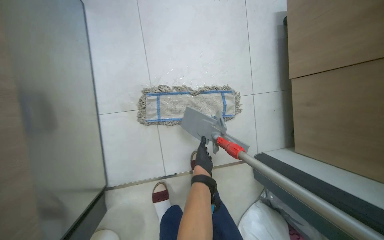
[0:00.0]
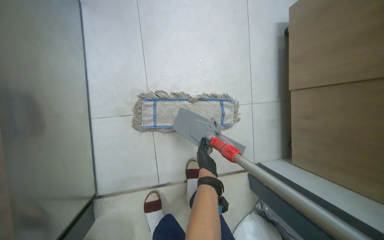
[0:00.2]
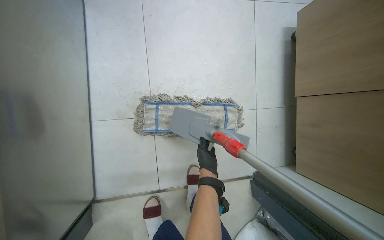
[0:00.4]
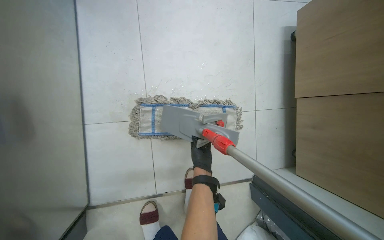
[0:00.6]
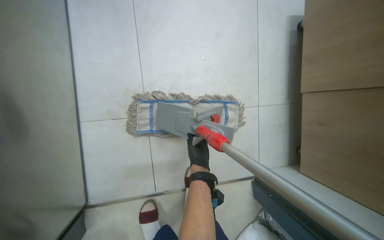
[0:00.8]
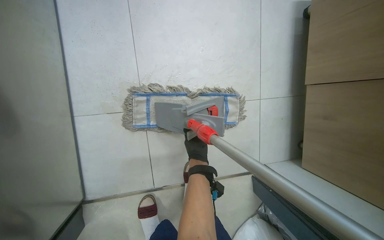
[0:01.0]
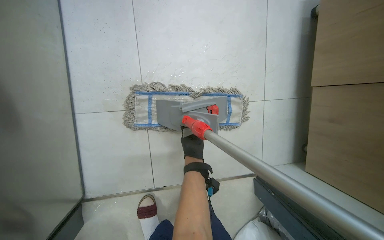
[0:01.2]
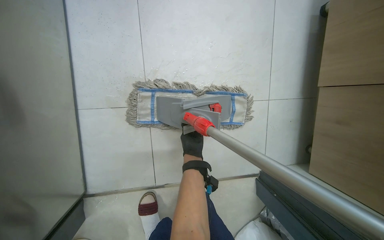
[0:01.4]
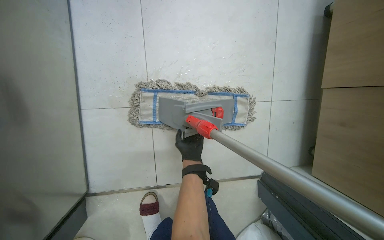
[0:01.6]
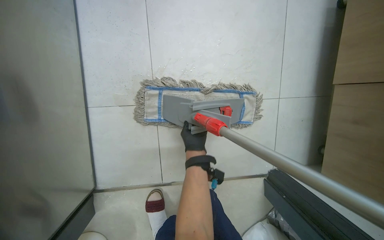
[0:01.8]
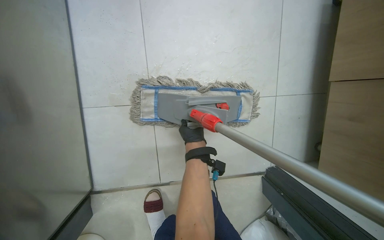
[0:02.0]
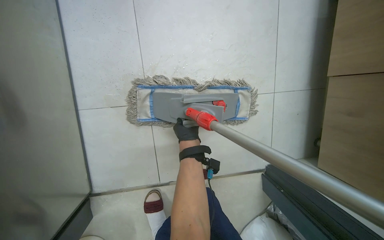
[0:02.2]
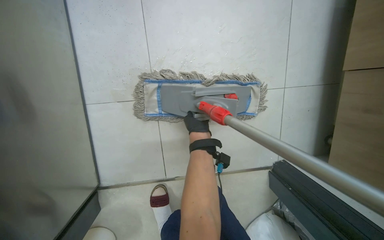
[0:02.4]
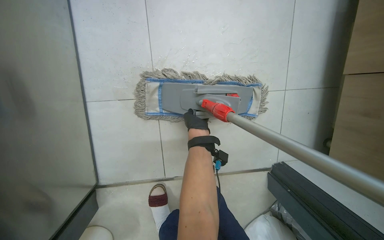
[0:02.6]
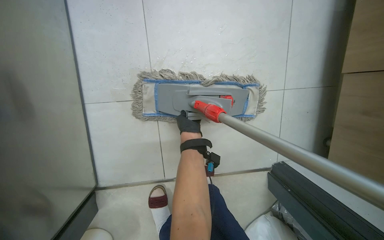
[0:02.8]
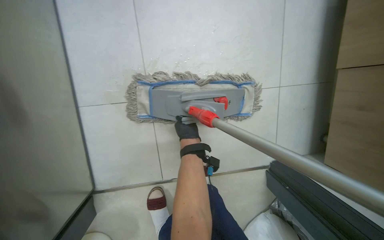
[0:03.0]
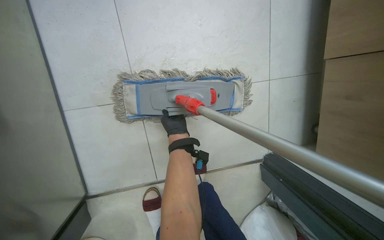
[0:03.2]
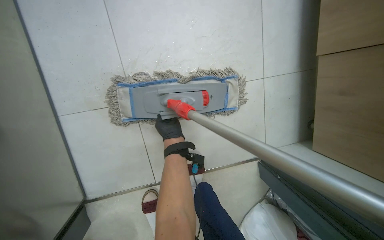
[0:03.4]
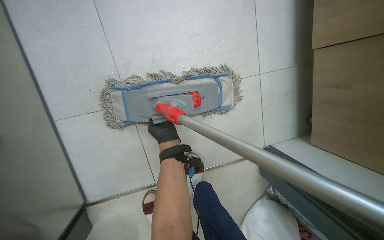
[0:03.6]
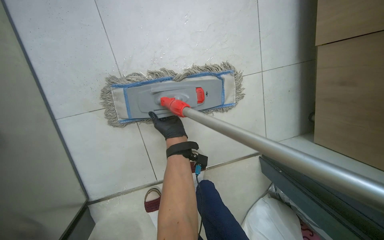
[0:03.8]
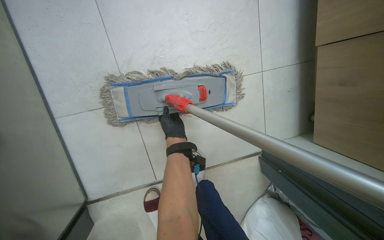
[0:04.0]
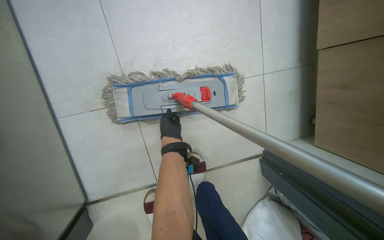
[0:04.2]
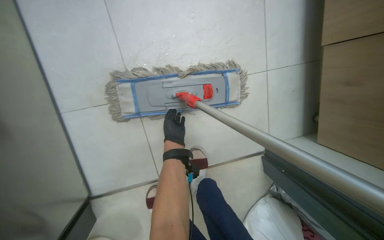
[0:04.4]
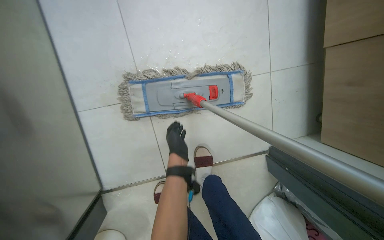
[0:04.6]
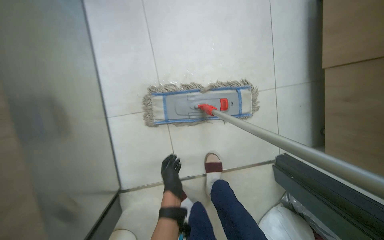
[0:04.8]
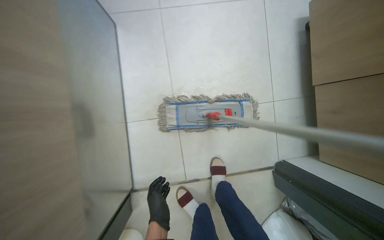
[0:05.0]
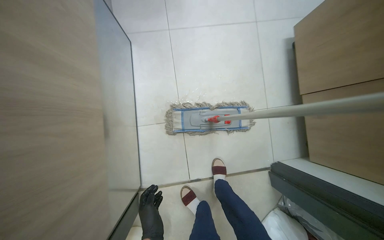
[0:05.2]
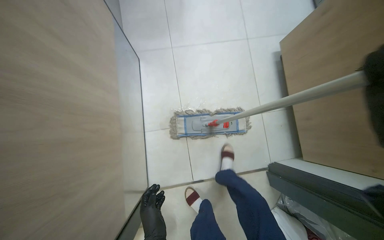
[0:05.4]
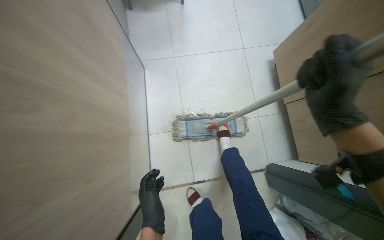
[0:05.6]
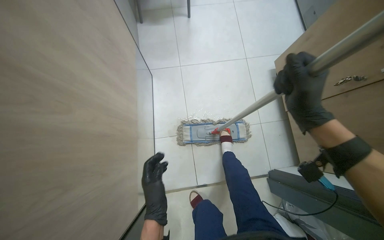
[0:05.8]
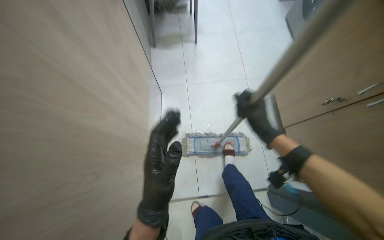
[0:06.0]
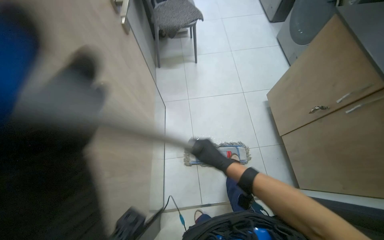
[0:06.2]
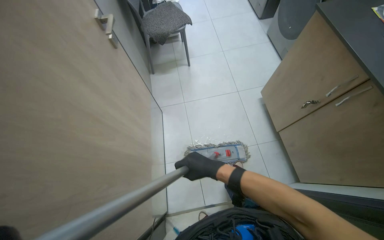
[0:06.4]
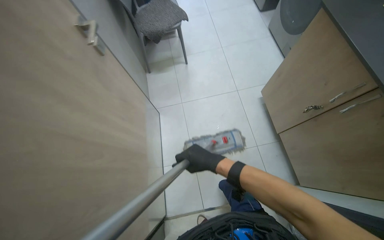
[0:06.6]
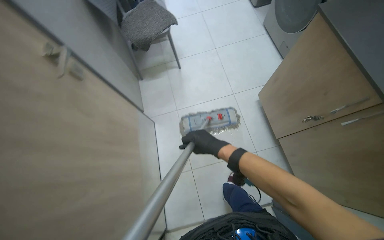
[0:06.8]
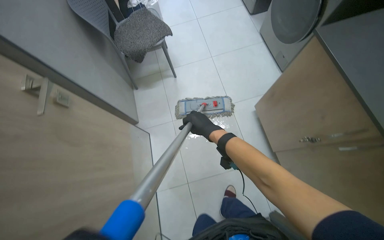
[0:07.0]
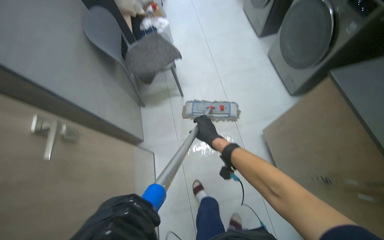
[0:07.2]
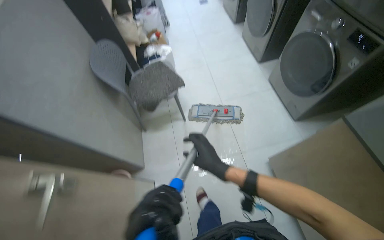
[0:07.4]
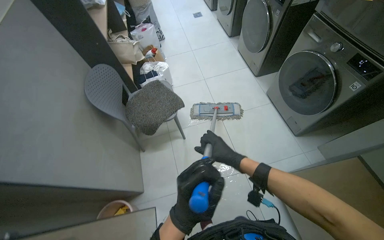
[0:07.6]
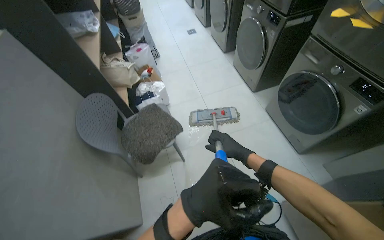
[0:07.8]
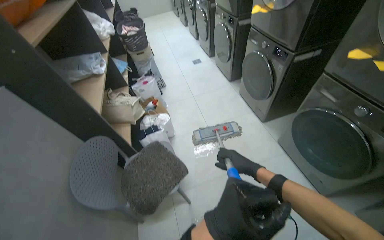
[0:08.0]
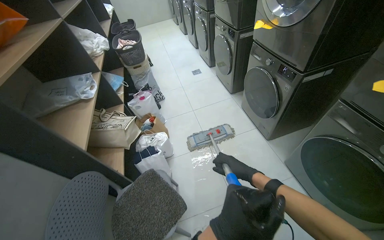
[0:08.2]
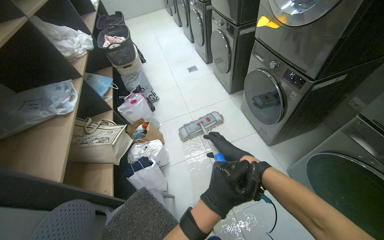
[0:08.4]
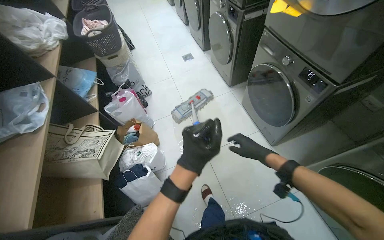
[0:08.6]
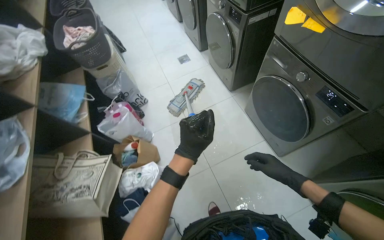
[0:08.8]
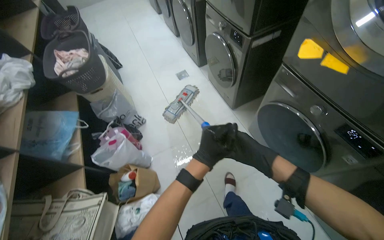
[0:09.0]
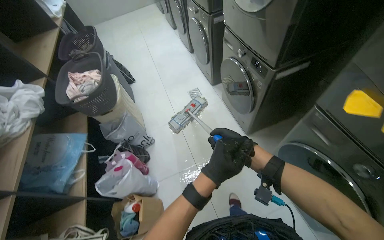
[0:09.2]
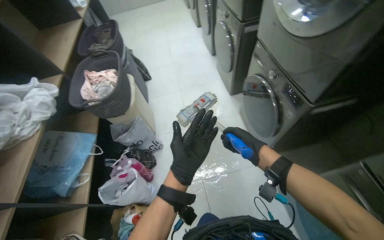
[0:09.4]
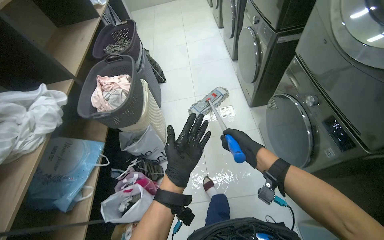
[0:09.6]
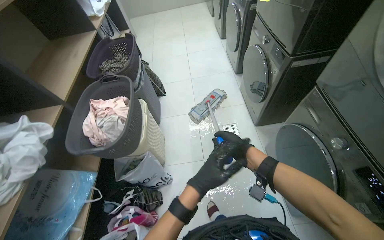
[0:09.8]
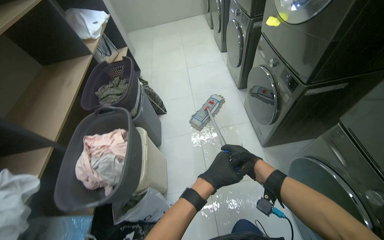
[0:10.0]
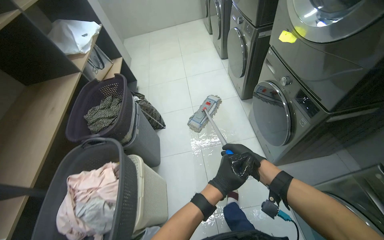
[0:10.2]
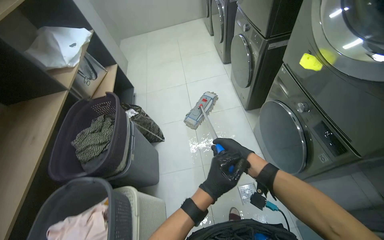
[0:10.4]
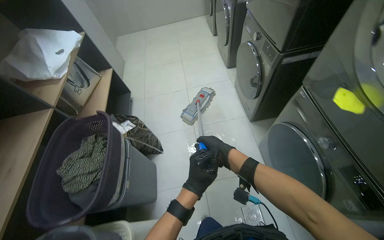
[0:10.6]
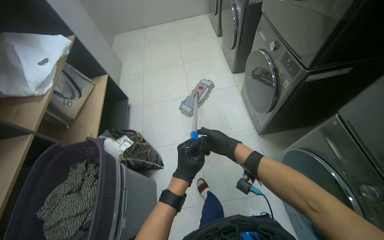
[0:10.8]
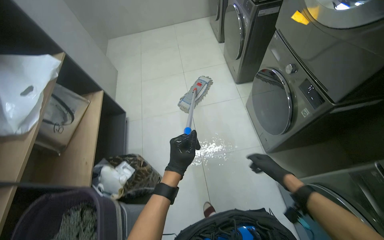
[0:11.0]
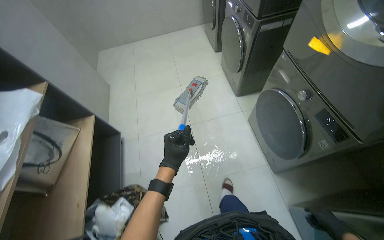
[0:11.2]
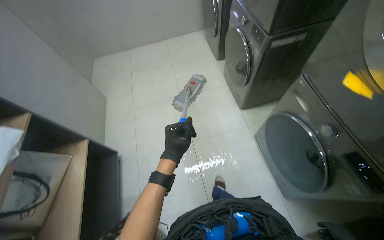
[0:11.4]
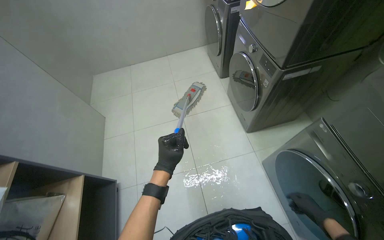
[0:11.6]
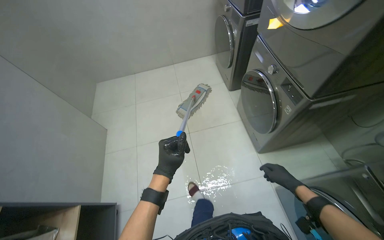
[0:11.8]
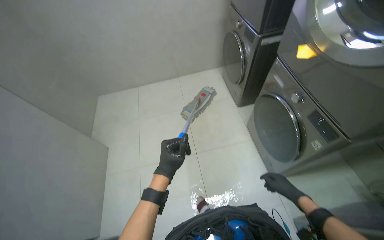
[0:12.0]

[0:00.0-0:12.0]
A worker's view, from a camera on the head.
Job: mopping floor.
The whole recording: Mopping floor. The worker prepares the mop by wringing a cloth and attaching it, then mops the floor.
0:00.0 to 0:01.6: The left hand goes about 10 cm up the picture, and goes farther from the camera and returns, about 20 cm each way.
0:04.4 to 0:06.0: The head travels approximately 70 cm. The camera pitches upward, by roughly 30 degrees.
0:06.0 to 0:07.6: The camera travels roughly 70 cm. The view tilts roughly 10 degrees upward.
0:07.6 to 0:09.0: The camera is carried approximately 1.5 m.
0:09.0 to 0:10.4: The camera travels about 1.5 m. The head rotates approximately 15 degrees to the left.
0:10.4 to 0:12.0: The camera travels approximately 1.5 m.

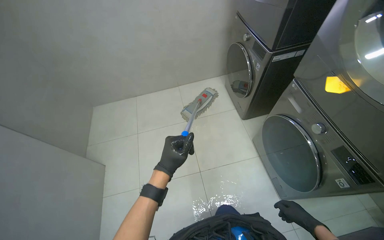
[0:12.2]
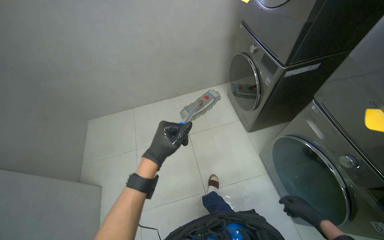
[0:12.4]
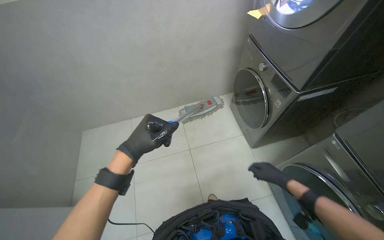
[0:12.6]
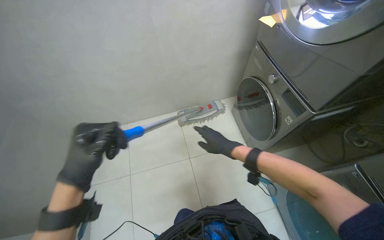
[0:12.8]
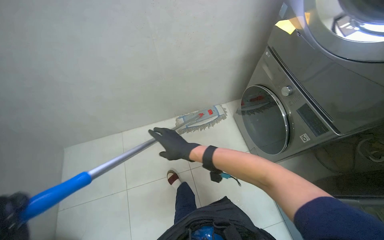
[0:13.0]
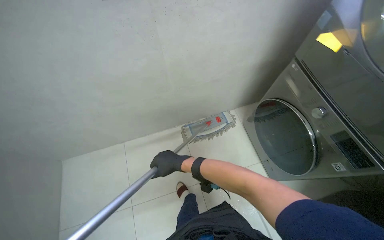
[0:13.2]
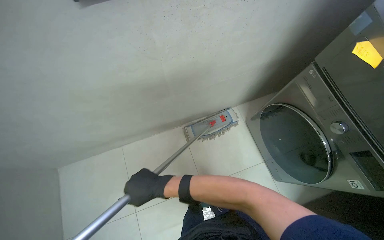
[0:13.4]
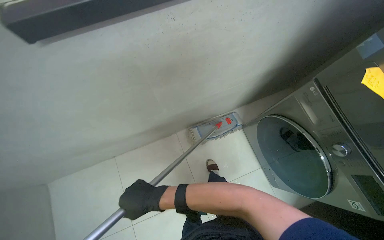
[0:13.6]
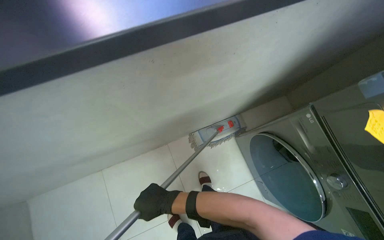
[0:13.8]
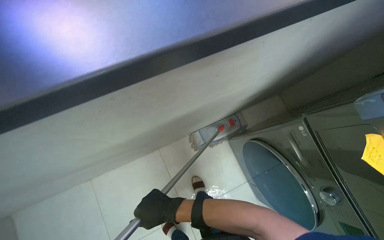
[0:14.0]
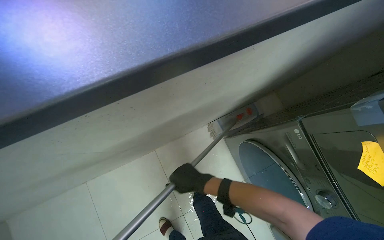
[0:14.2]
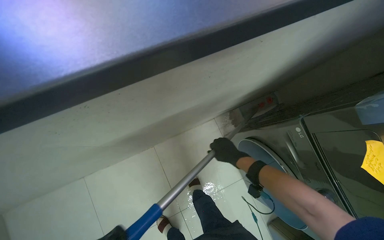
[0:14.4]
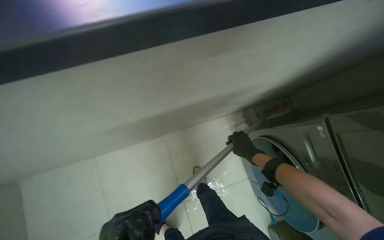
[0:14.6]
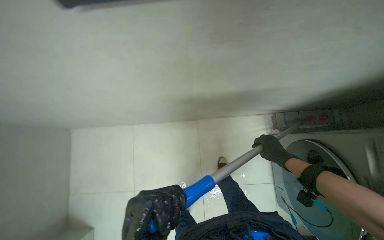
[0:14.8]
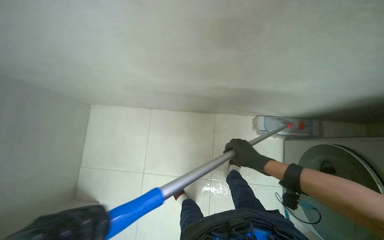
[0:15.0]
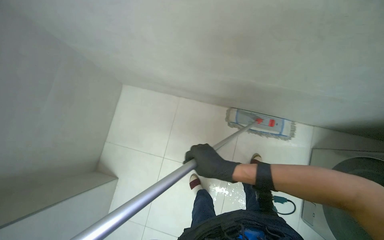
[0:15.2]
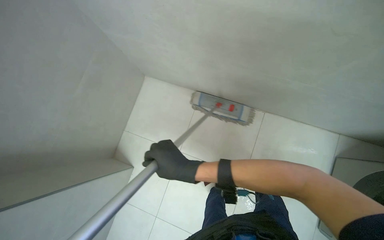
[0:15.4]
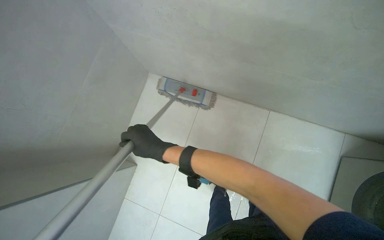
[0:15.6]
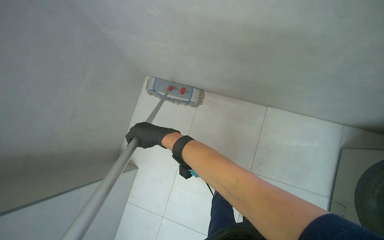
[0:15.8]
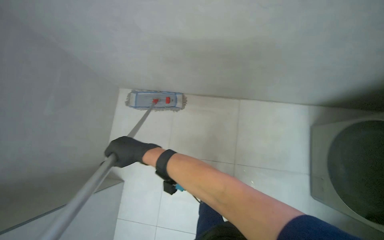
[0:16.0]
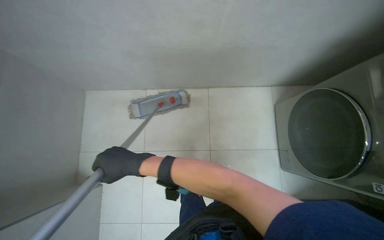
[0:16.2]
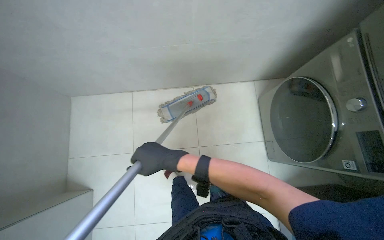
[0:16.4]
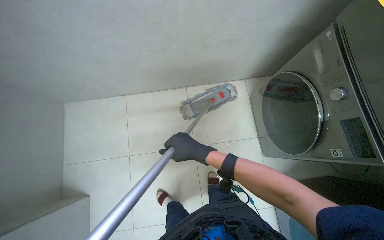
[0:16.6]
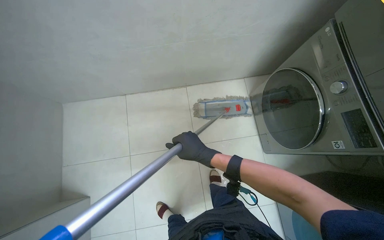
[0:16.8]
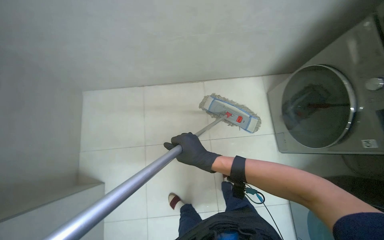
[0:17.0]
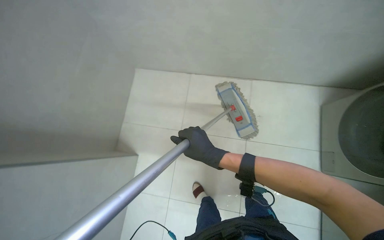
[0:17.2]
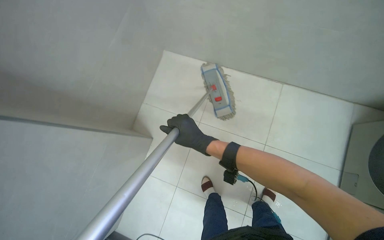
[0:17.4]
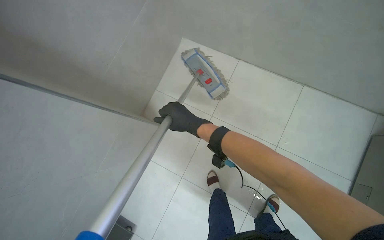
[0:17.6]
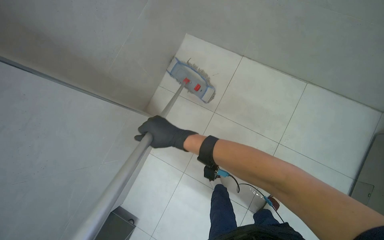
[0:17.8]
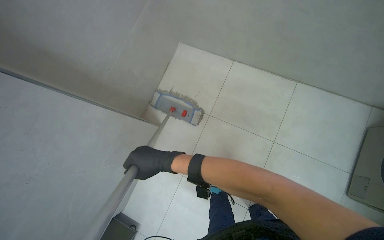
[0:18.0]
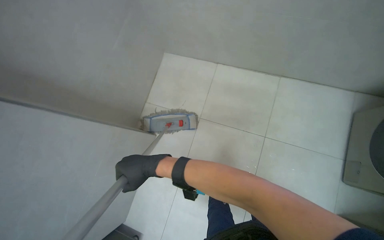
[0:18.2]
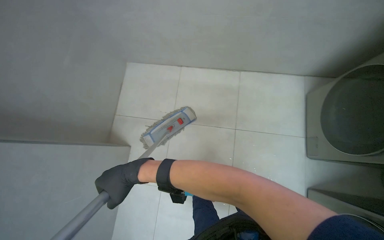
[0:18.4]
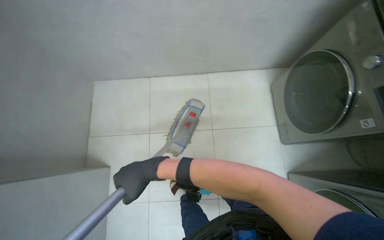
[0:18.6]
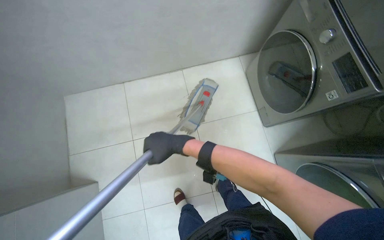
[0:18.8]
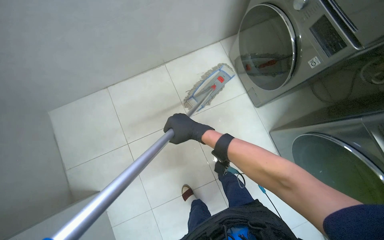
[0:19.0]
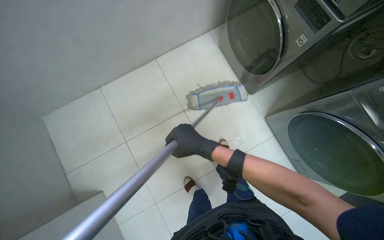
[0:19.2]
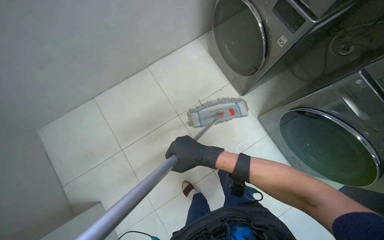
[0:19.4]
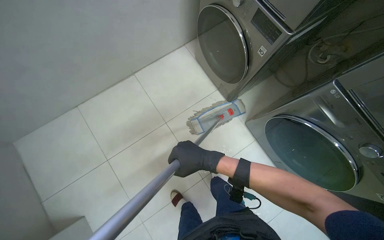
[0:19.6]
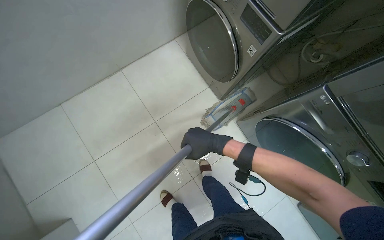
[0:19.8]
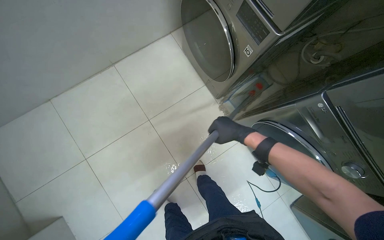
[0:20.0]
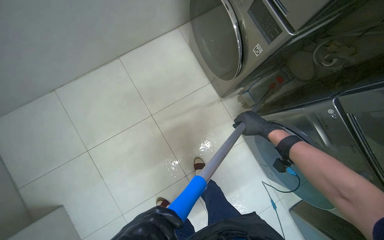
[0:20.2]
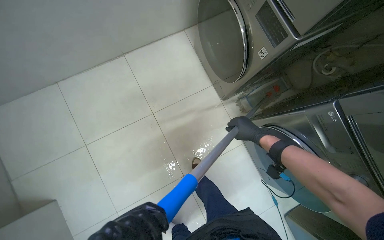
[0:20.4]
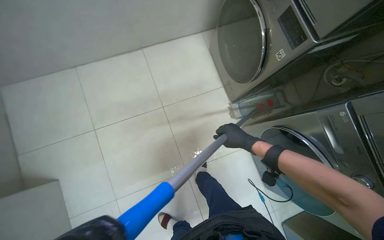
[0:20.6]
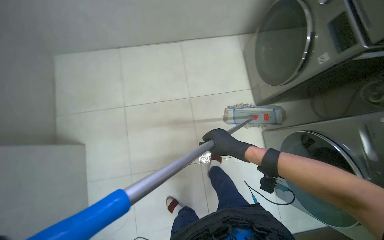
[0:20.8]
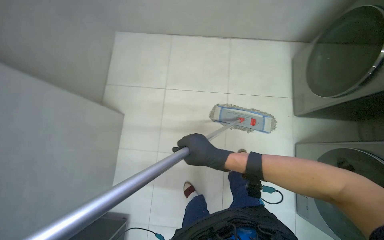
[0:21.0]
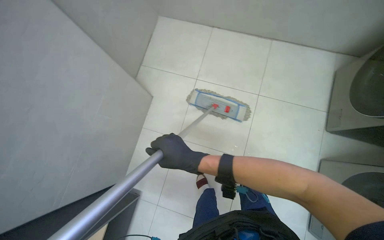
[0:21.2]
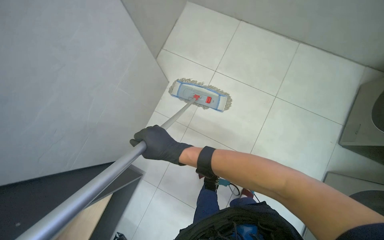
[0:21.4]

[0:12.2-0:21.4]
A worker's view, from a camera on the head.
Job: mopping floor.
The whole recording: Mopping floor. The worker prepares the mop by wringing a cloth and attaching it, then mops the floor.
0:12.2 to 0:13.8: The wearer moves some 1.5 m. The camera pitches downward, by roughly 20 degrees.
0:18.4 to 0:19.8: The right hand shifts approximately 40 cm to the right.
